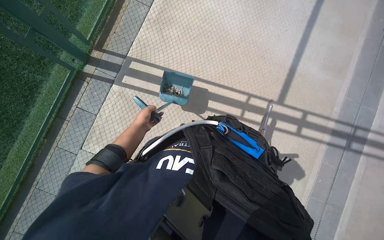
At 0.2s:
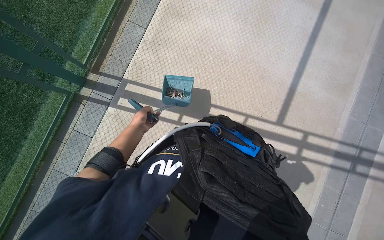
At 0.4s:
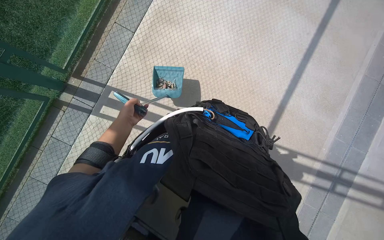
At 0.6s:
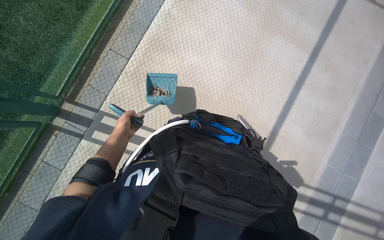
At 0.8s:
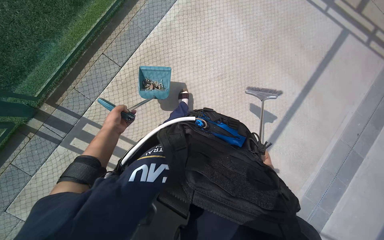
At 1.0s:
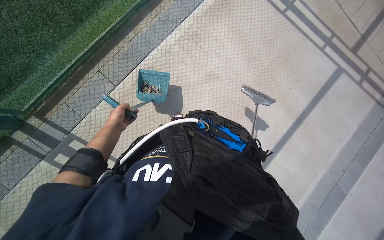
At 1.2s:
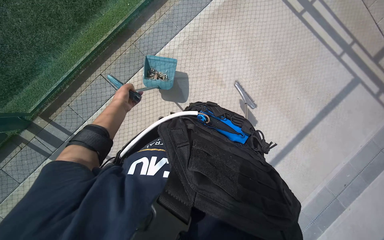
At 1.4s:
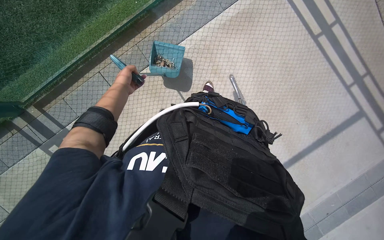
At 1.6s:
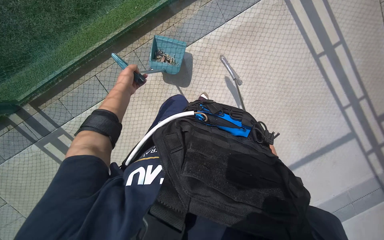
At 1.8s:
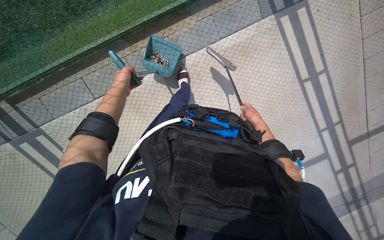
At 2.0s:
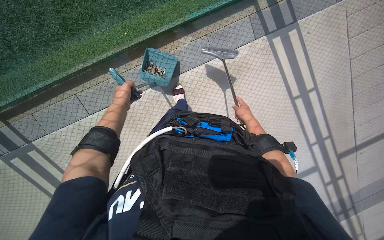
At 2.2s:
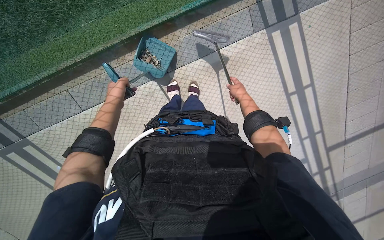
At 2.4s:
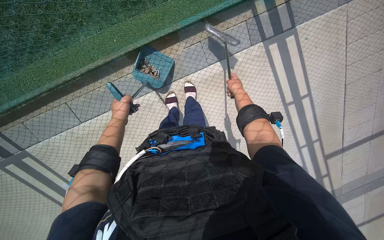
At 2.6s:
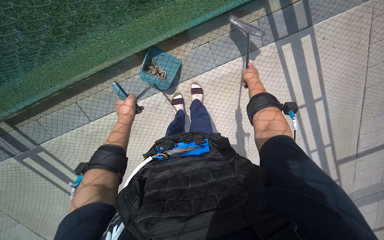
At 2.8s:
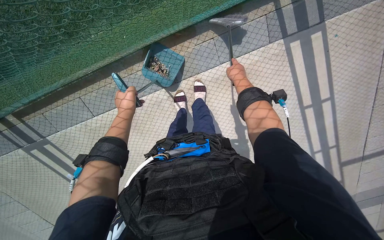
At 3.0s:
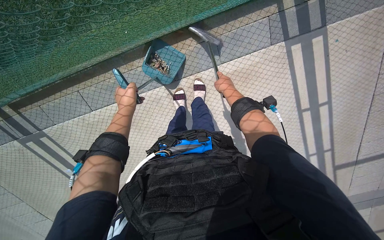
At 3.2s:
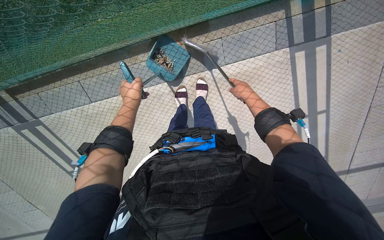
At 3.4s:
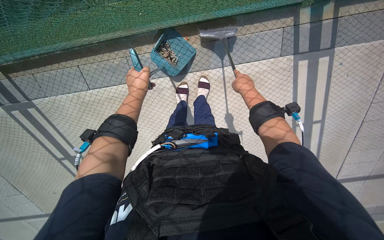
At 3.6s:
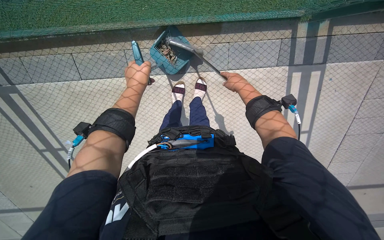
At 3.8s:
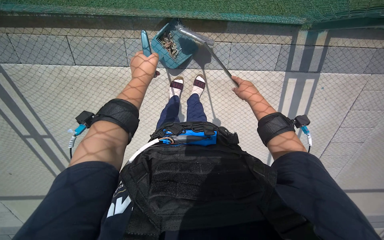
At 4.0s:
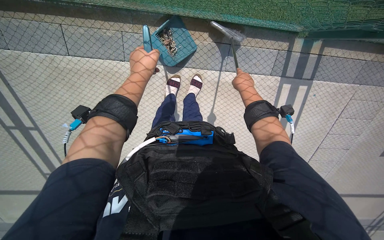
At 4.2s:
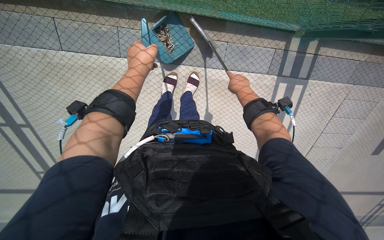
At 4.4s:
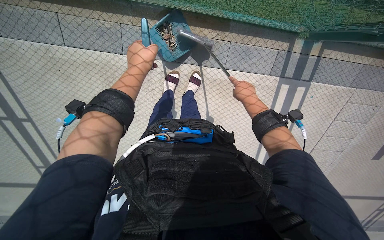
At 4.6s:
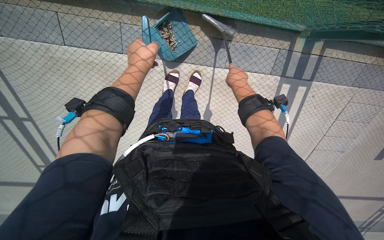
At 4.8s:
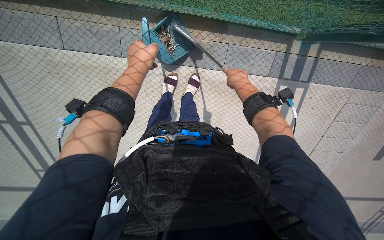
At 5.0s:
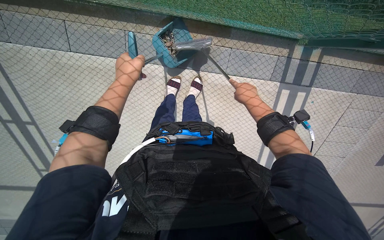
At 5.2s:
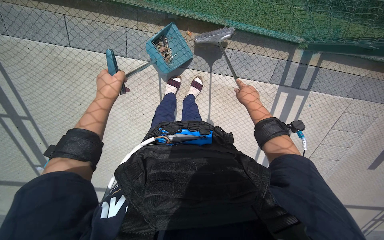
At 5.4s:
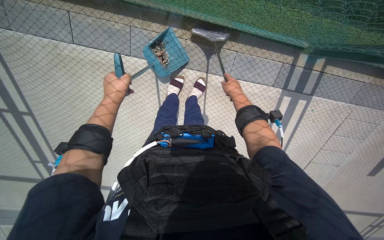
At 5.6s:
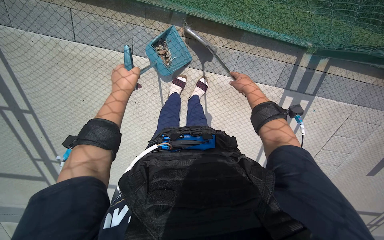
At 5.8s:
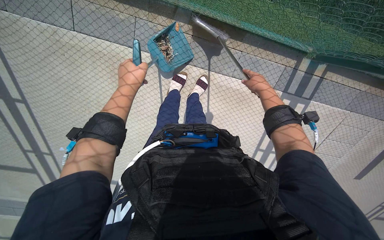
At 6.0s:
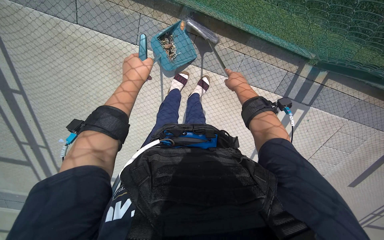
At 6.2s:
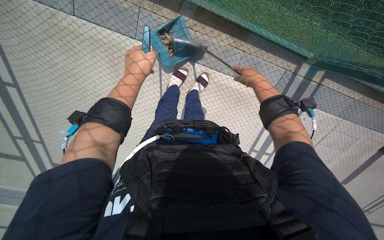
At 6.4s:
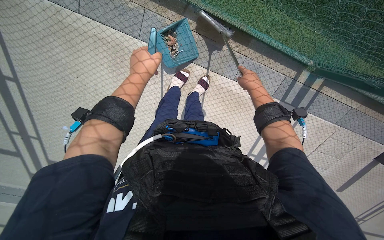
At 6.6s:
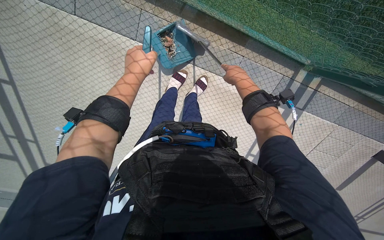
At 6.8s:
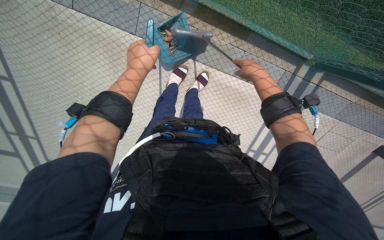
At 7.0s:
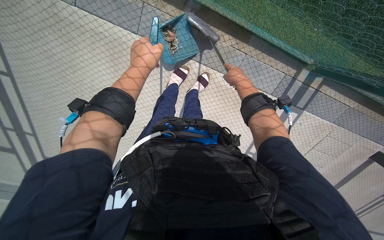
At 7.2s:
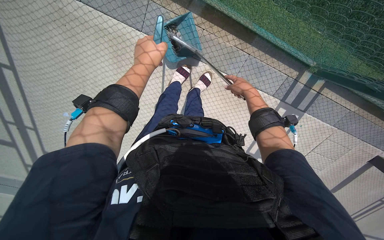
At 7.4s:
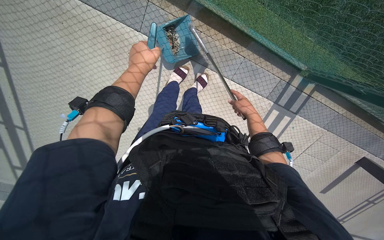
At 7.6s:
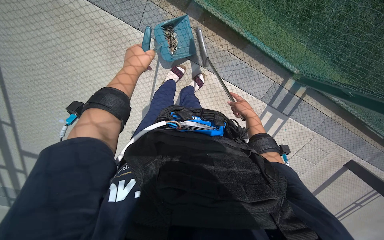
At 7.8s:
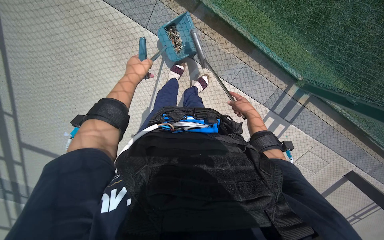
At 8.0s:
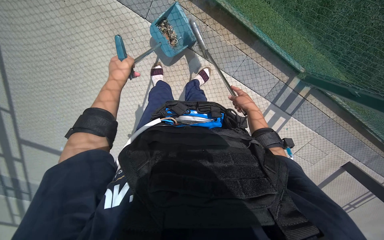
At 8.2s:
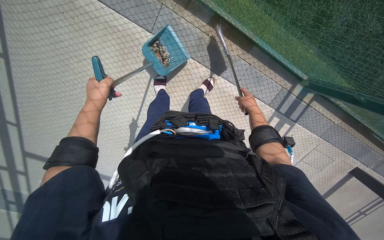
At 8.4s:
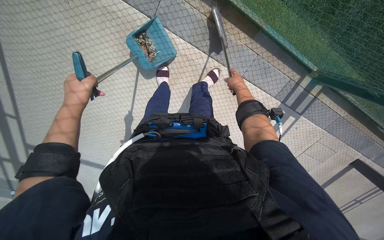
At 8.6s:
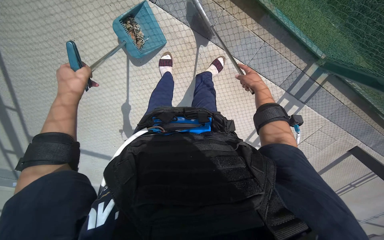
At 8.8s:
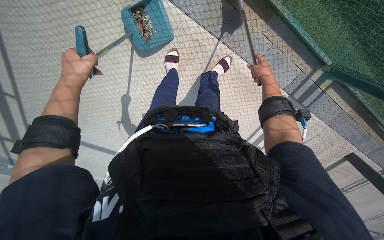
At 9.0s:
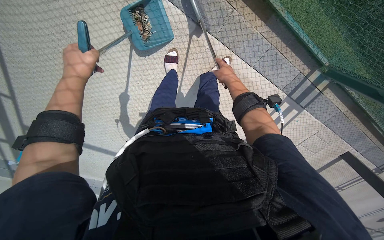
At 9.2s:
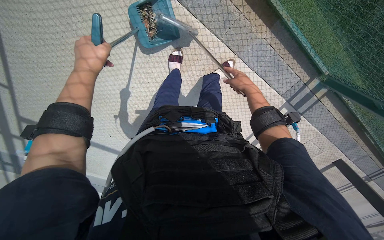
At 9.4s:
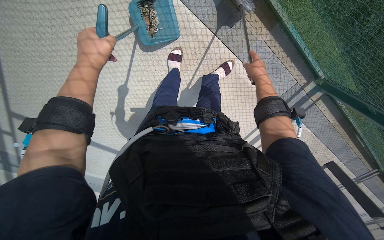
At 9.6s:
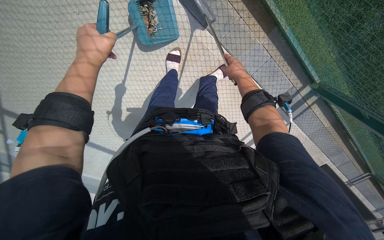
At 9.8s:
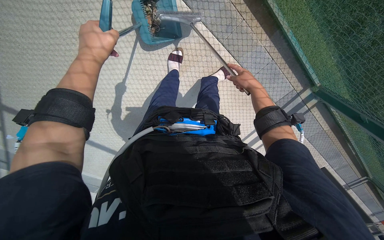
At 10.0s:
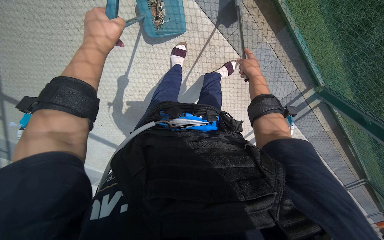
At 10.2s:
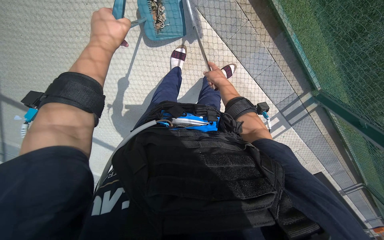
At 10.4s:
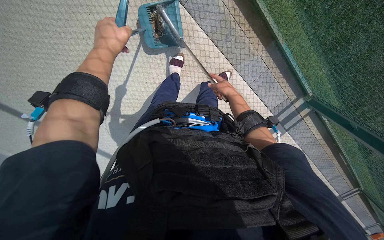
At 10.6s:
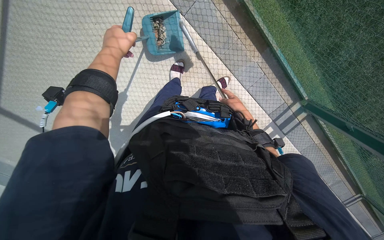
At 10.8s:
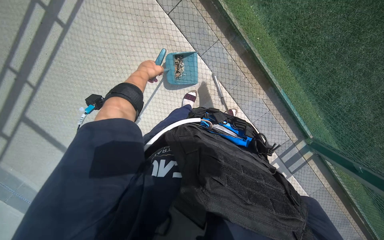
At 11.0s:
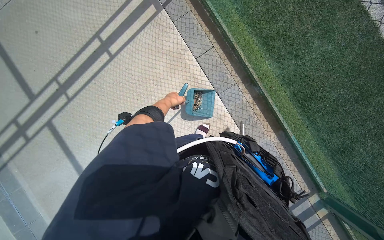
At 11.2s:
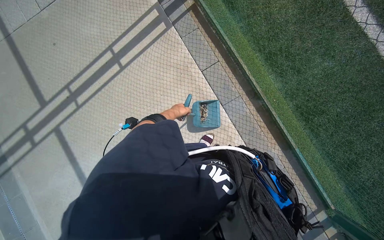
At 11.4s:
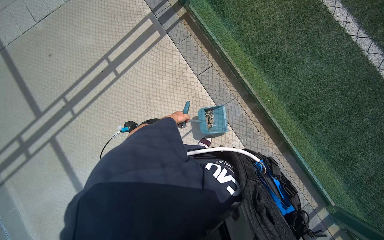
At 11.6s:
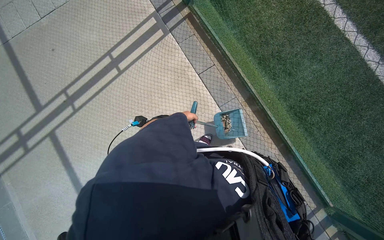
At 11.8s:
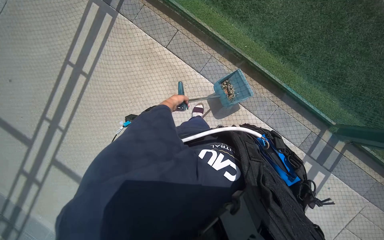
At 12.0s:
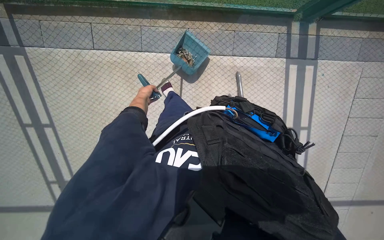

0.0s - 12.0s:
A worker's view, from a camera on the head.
Job: sweeping floor.
The whole recording: Cleaning paved area by sweeping and emptying. The worker cleans the paved area by sweeping debris, collecting it into a dustpan, and emptying it into a trash can.
4.4s - 6.0s: The right hand travels up the picture by about 10 cm.
6.0s - 7.6s: The right hand heads down the picture, covering some 10 cm.
7.6s - 9.0s: The hands both shift to the left by roughly 30 cm.
9.0s - 10.4s: The hands stay close to where they were, moving slightly.
10.4s - 12.0s: The camera travels about 40 cm. The camera pitches upward, by roughly 20 degrees. Everything in view rotates some 45 degrees counterclockwise.

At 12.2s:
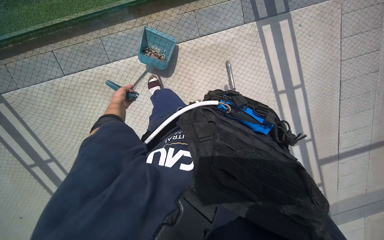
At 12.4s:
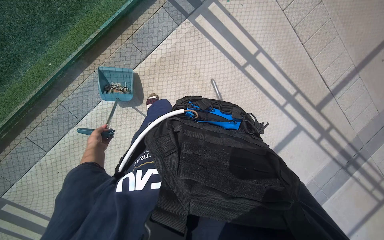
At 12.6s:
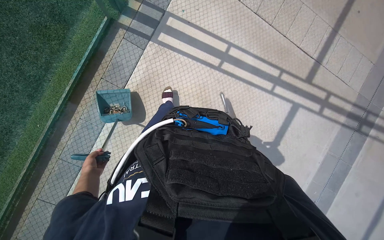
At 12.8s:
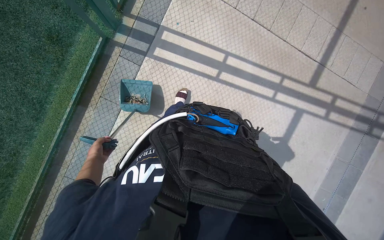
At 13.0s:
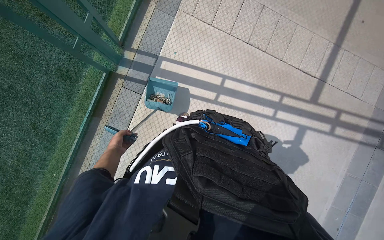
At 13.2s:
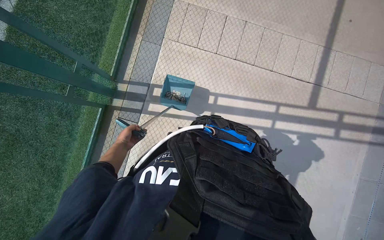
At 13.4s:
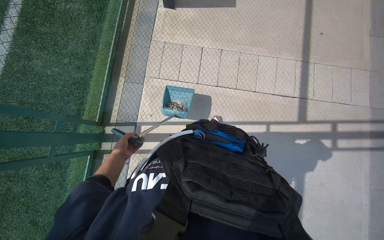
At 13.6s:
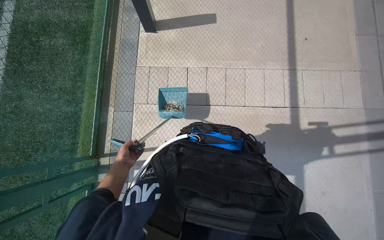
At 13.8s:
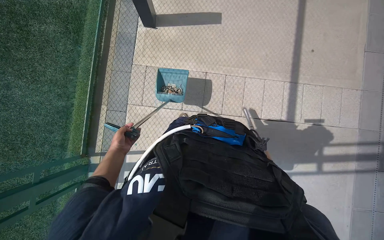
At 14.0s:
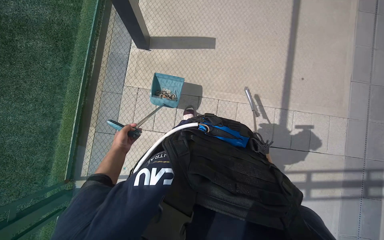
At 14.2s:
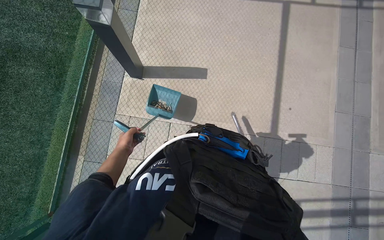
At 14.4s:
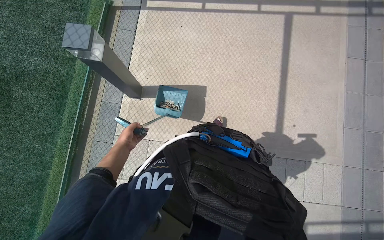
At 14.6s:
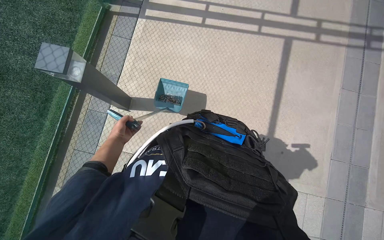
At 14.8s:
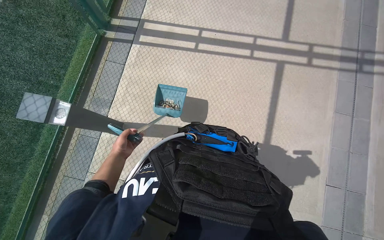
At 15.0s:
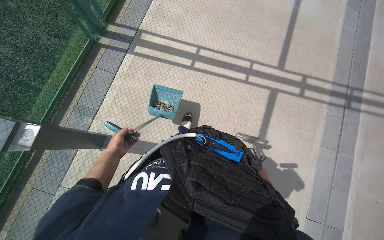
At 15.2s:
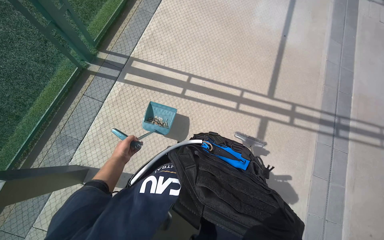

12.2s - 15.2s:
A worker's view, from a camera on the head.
Job: sweeping floor.
The whole recording: Cleaning paved area by sweeping and emptying. The worker cleans the paved area by sweeping debris, collecting it into a dustpan, and emptying it into a trash can.
12.2s - 13.8s: The head travels some 60 cm. The scene turns approximately 60 degrees counterclockwise in the picture.

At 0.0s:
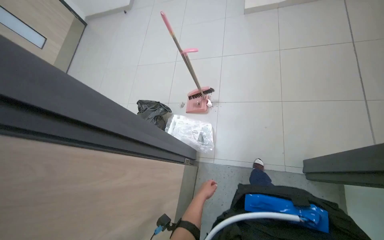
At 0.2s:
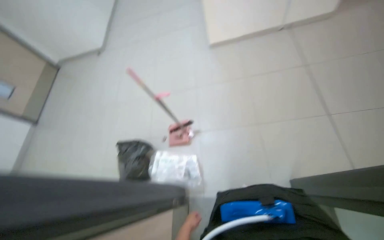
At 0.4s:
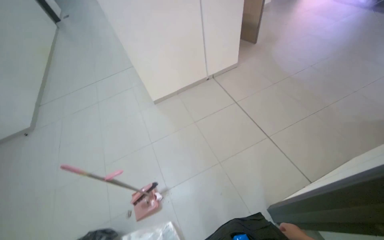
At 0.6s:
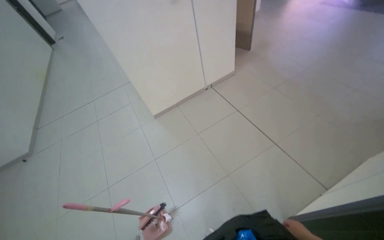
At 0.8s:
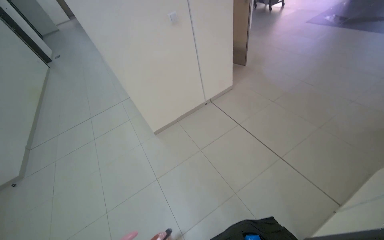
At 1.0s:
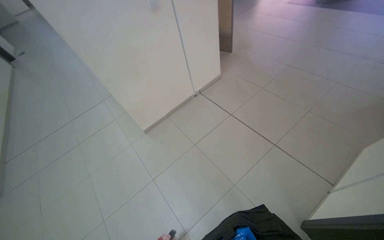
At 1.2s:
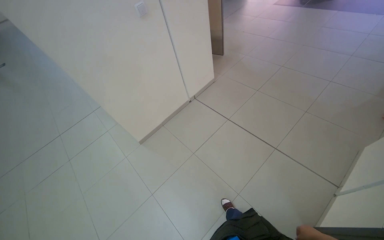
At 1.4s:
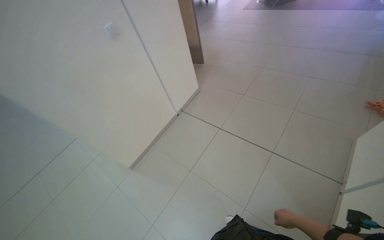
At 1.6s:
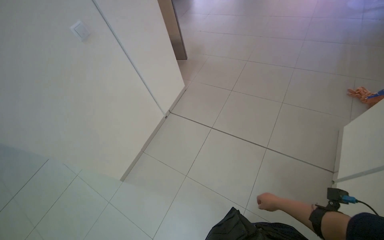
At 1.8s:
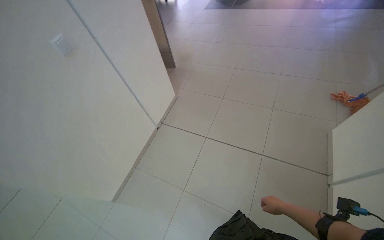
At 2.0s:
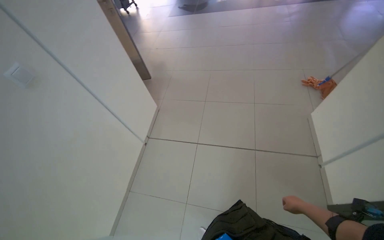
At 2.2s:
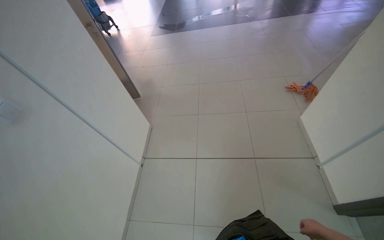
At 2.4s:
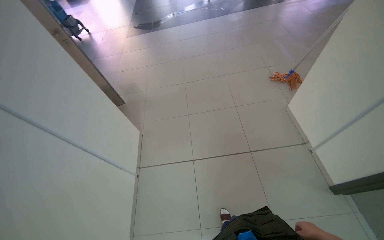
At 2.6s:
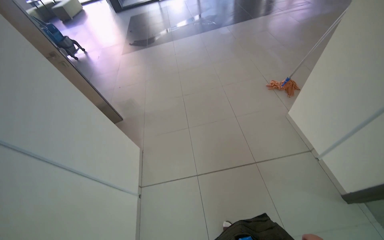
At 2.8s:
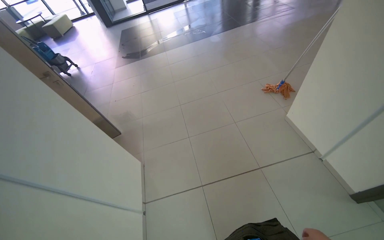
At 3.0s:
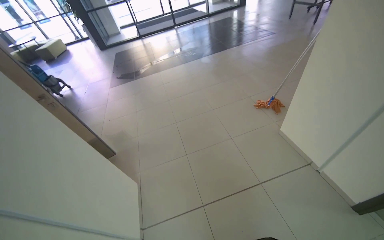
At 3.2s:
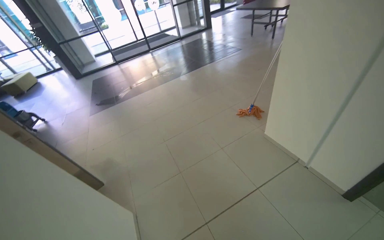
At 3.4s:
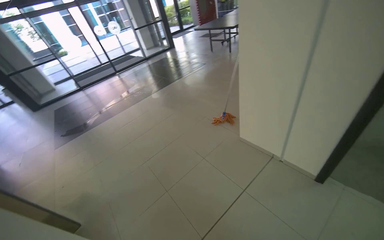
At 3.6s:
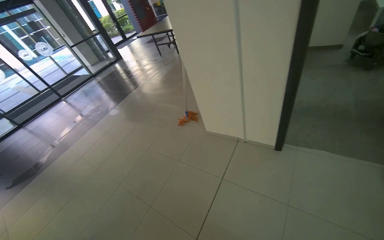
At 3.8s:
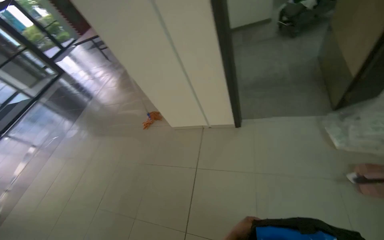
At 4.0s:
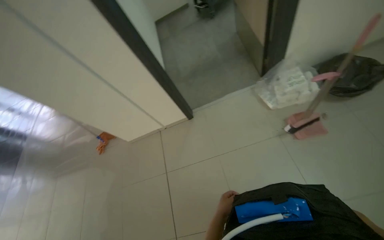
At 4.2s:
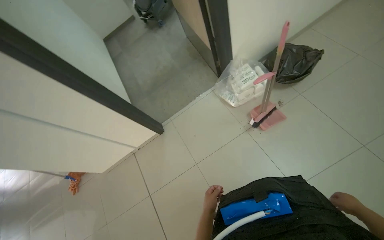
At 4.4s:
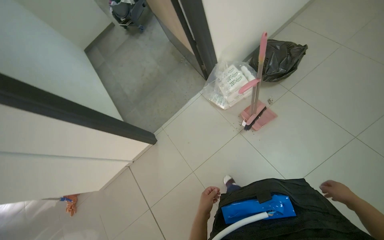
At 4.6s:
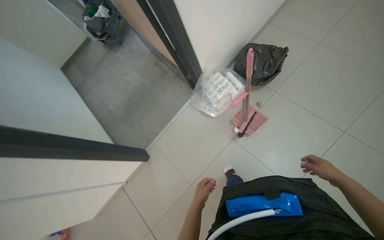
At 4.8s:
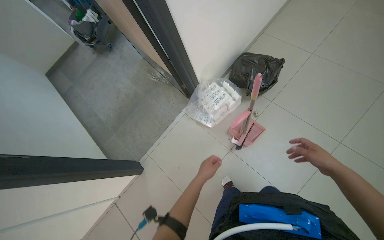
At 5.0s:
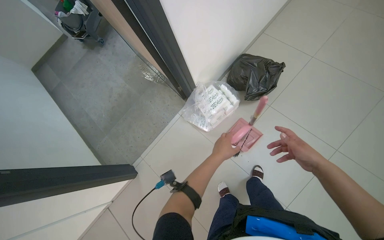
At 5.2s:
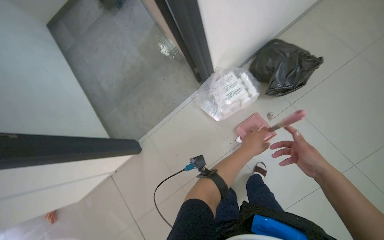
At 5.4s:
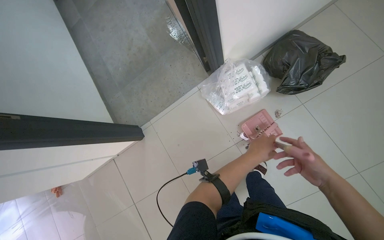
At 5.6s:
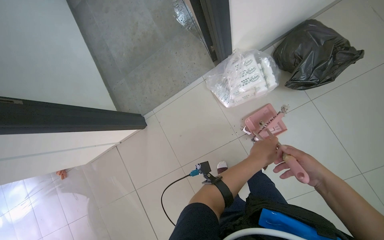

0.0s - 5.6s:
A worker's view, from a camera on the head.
Job: sweeping floor.
The whole recording: Sweeping floor with broom. The worker sweeps the floor with a broom and dustpan.
0.0s - 1.4s: The camera travels roughly 60 cm. The head rotates about 60 degrees to the right. The view tips upward by some 35 degrees.
1.4s - 2.8s: The wearer moves roughly 60 cm. The head turns to the right by some 50 degrees.
2.8s - 4.2s: The camera is carried approximately 50 cm. The head turns to the right by roughly 105 degrees. The view tips upward by some 15 degrees.
4.2s - 5.6s: The camera travels some 60 cm. The camera pitches downward, by roughly 20 degrees.
